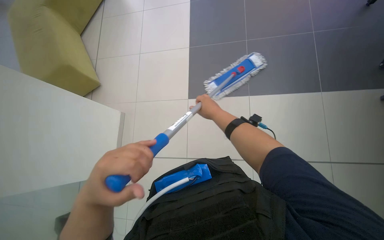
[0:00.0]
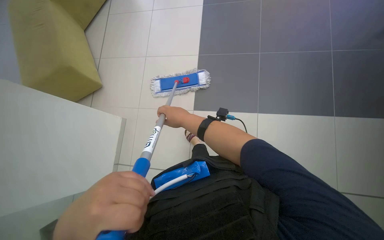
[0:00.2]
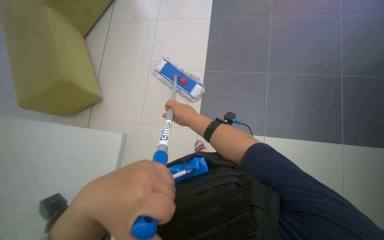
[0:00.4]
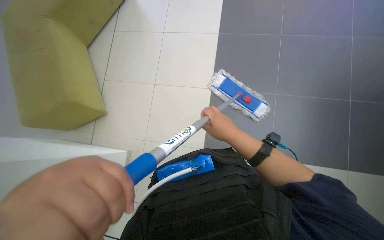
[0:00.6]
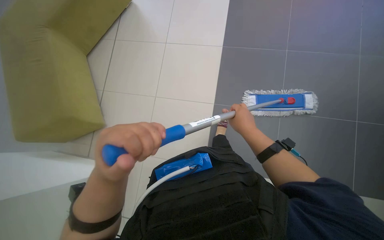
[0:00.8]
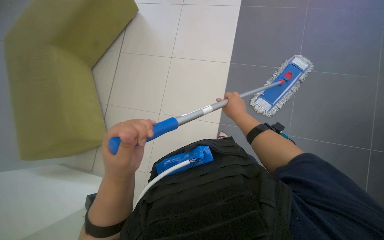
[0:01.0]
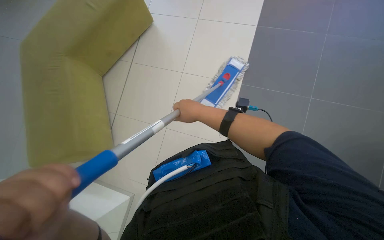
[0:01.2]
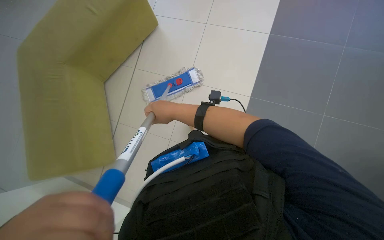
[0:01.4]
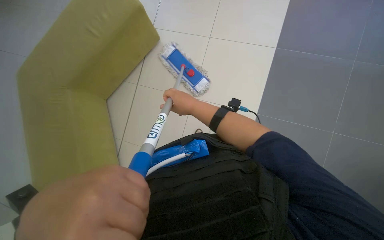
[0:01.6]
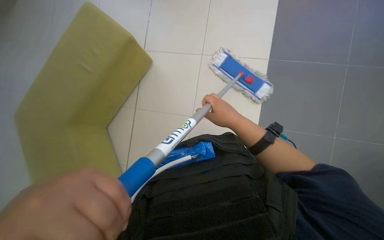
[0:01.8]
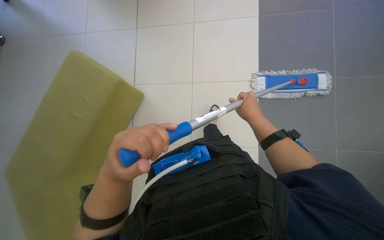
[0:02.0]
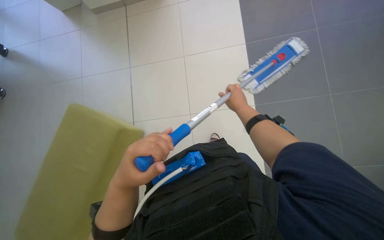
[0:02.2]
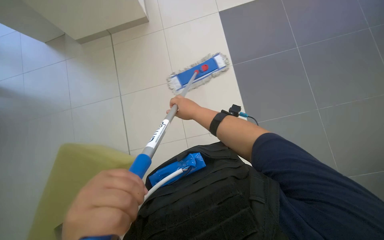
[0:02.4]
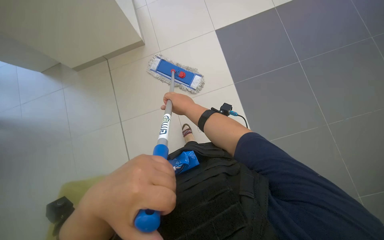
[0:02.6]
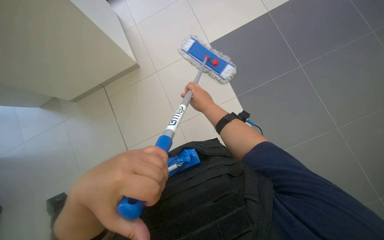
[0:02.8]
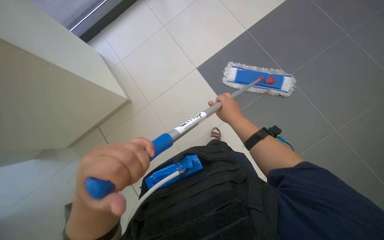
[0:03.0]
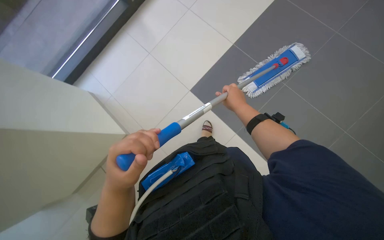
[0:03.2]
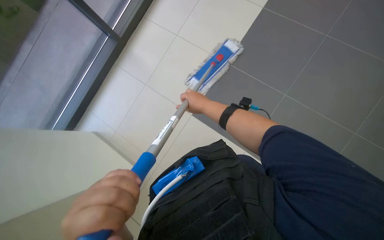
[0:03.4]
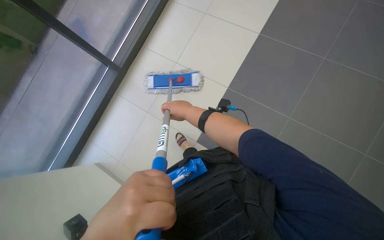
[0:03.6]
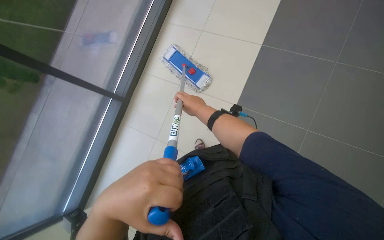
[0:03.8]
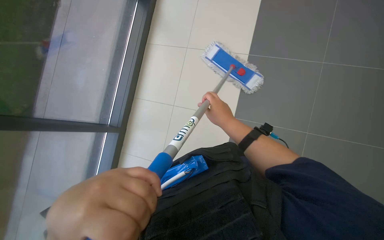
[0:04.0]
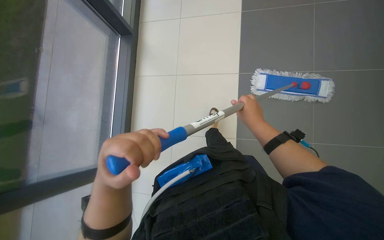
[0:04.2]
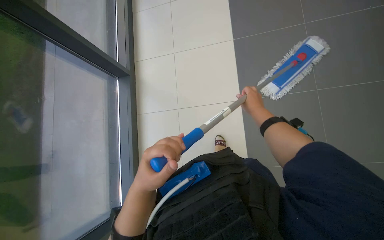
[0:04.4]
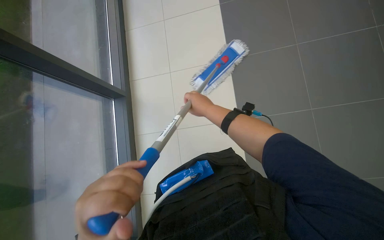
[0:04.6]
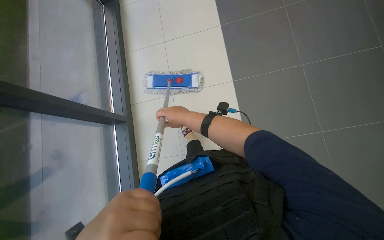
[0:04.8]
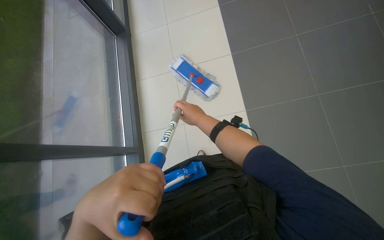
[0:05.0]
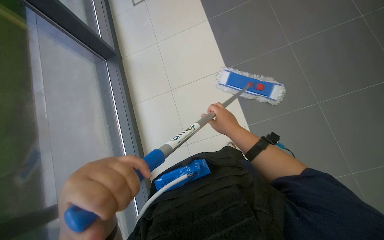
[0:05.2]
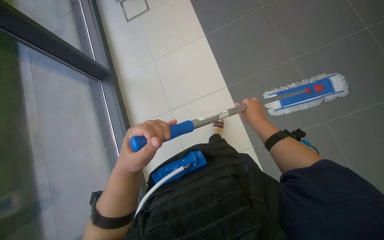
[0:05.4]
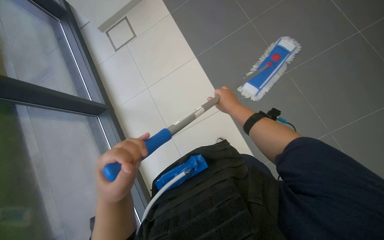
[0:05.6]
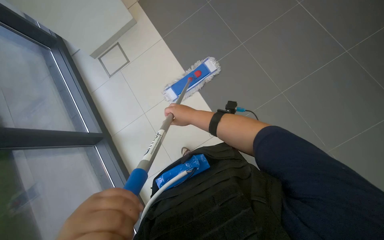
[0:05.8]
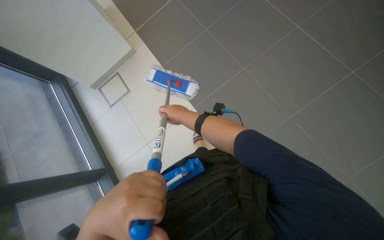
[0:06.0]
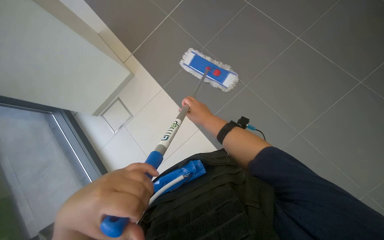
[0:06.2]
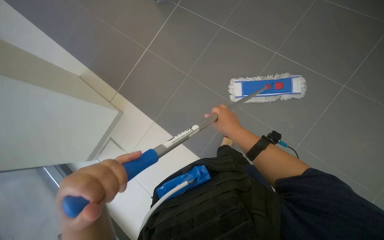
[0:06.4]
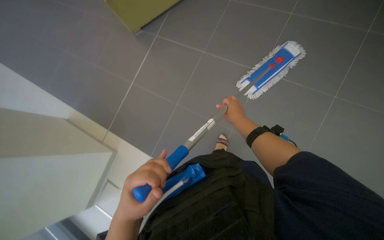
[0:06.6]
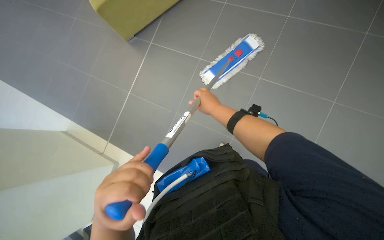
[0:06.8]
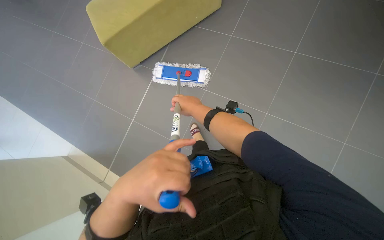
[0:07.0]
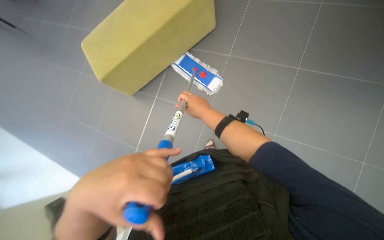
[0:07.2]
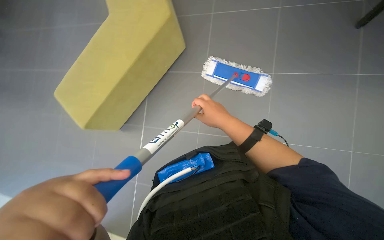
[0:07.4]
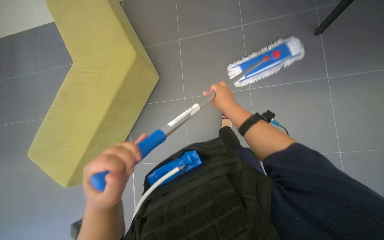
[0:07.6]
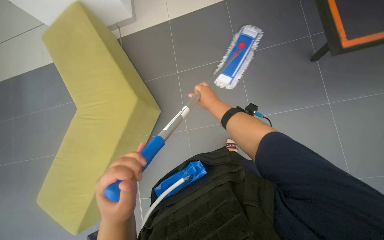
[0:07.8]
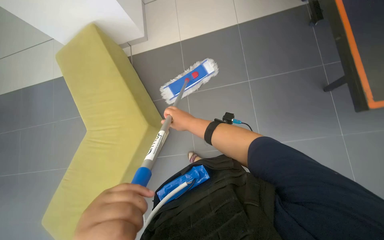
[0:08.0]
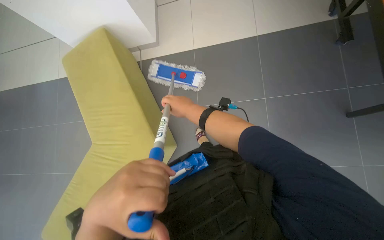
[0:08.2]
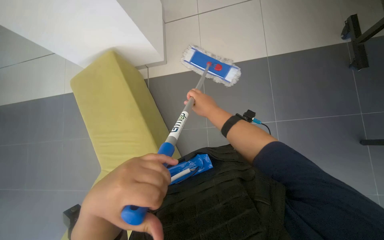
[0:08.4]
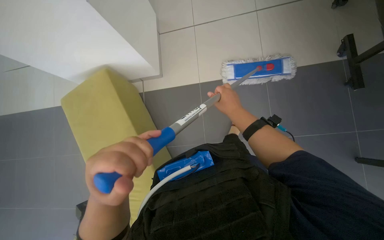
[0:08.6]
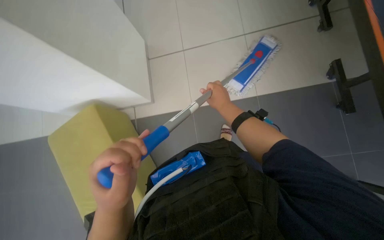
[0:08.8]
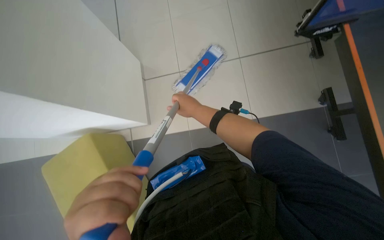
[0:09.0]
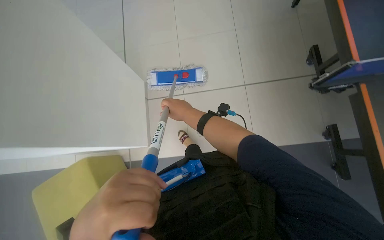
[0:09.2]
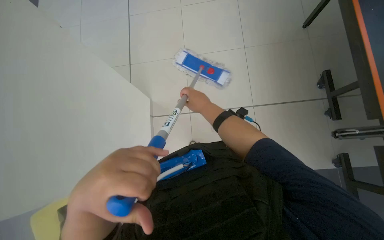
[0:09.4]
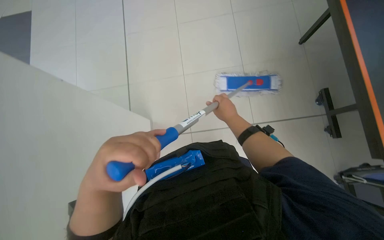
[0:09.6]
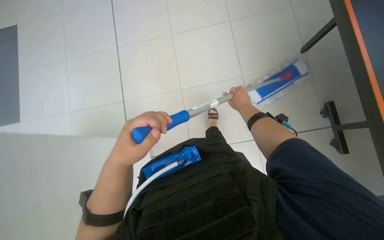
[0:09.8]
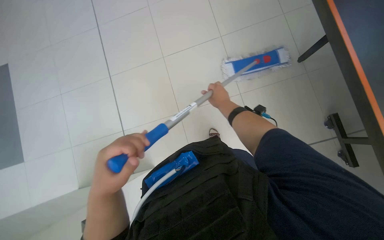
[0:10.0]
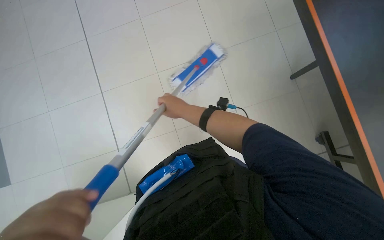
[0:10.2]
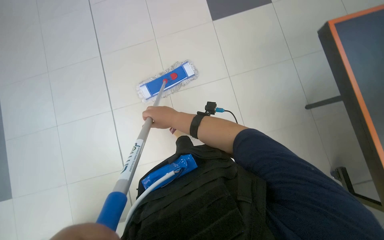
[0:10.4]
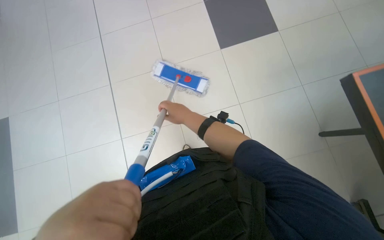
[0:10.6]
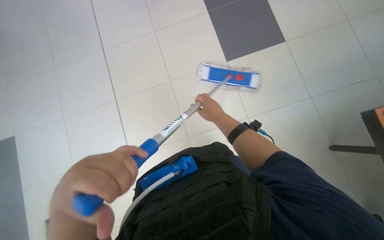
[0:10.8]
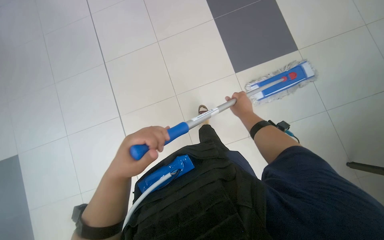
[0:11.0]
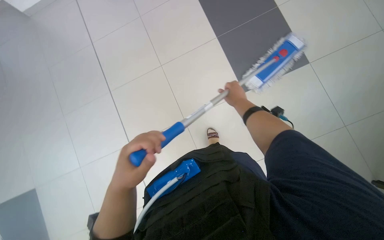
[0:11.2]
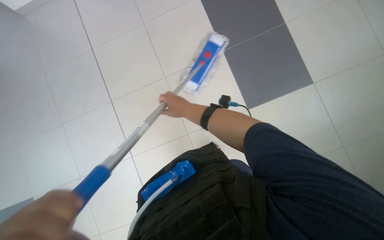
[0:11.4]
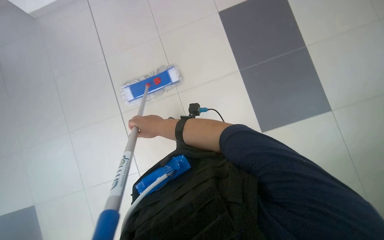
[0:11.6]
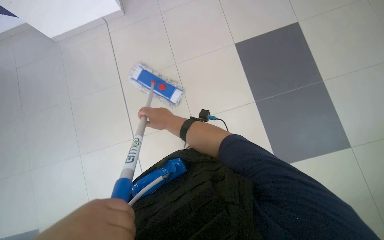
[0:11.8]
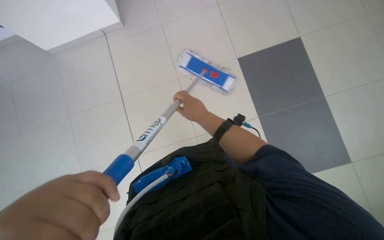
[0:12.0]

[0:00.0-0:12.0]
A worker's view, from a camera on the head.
Job: mopping floor.
The whole recording: Mopping floor. The worker mops the tiled floor with a flat mop.
0:01.6 to 0:03.0: The left hand heads farther from the camera, covering some 35 cm; the right hand goes left and right, some 20 cm each way, reversing 2 times.
0:04.4 to 0:06.0: The left hand heads to the left, covering roughly 10 cm; the right hand swings left and right, approximately 20 cm each way, with 2 reversals.
0:06.0 to 0:07.6: The view tilts some 10 degrees upward. The right hand goes left and right, about 15 cm each way, reversing 2 times; the left hand moves nearer and farther over about 15 cm, changing direction 2 times.
0:07.6 to 0:09.0: The head travels roughly 60 cm.
0:09.0 to 0:10.4: The right hand moves approximately 15 cm to the right and comes back.
0:10.4 to 0:12.0: The right hand moves left and right over roughly 30 cm, changing direction 2 times.

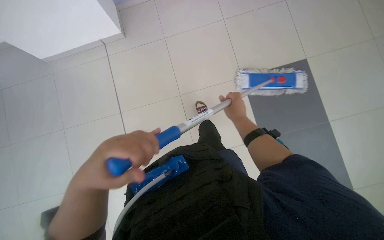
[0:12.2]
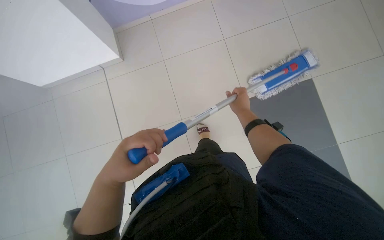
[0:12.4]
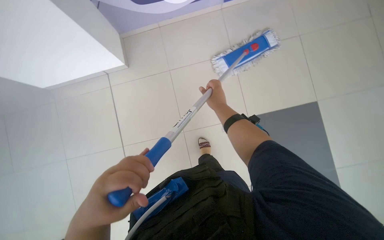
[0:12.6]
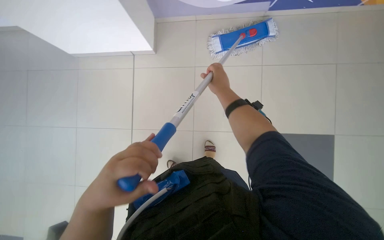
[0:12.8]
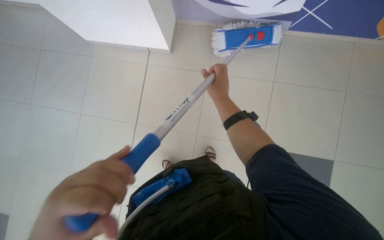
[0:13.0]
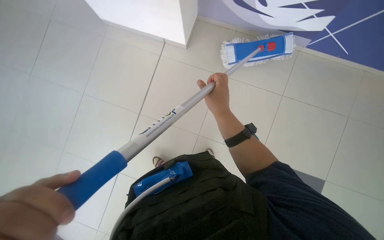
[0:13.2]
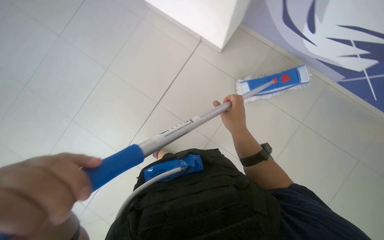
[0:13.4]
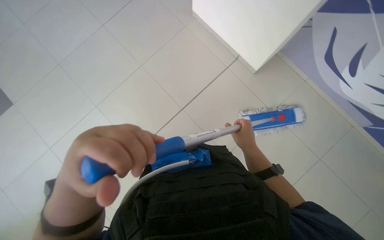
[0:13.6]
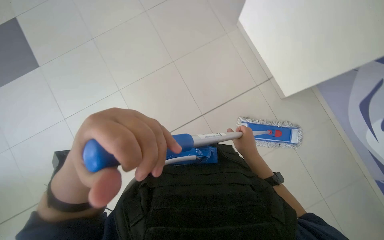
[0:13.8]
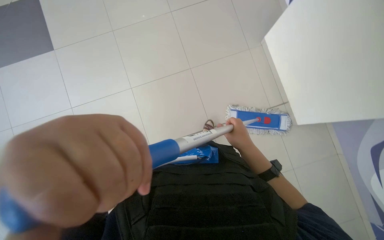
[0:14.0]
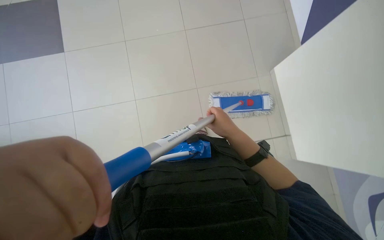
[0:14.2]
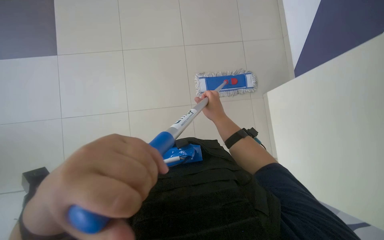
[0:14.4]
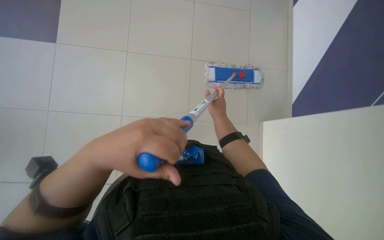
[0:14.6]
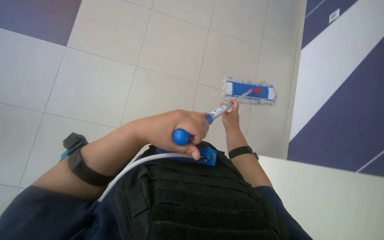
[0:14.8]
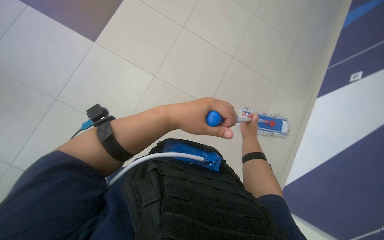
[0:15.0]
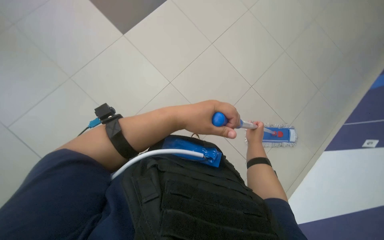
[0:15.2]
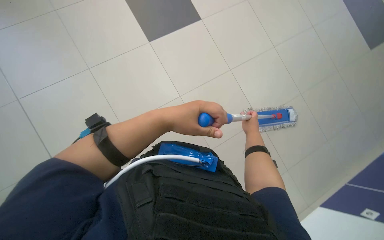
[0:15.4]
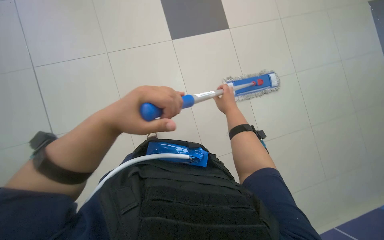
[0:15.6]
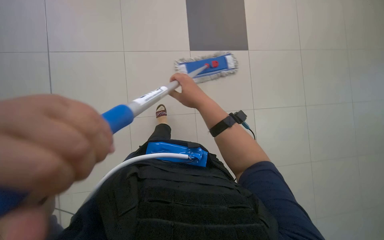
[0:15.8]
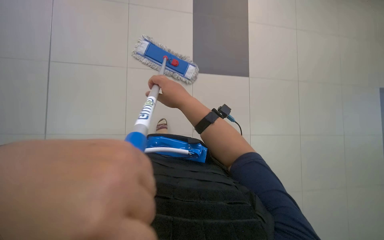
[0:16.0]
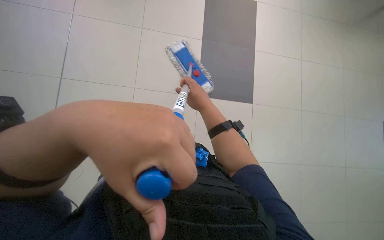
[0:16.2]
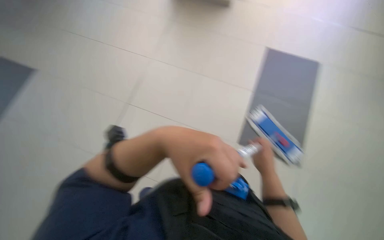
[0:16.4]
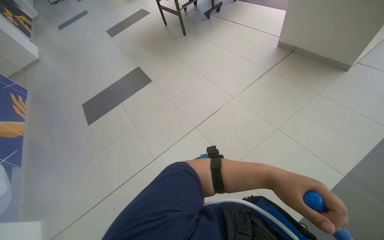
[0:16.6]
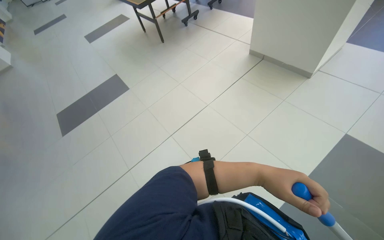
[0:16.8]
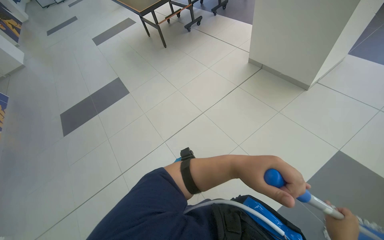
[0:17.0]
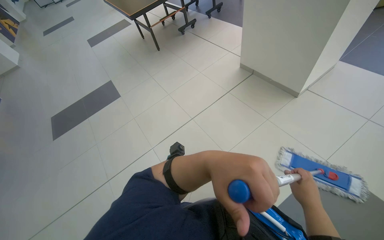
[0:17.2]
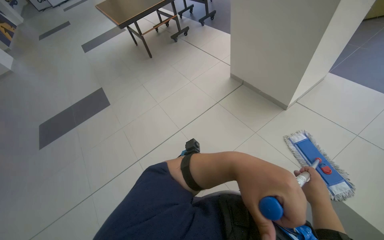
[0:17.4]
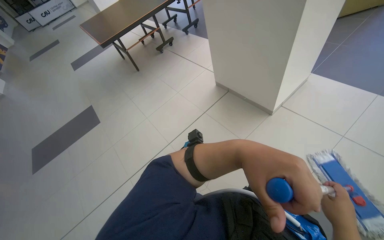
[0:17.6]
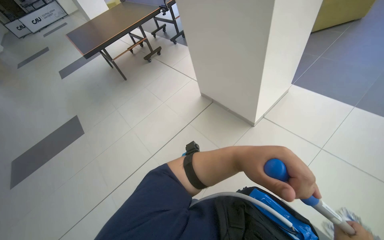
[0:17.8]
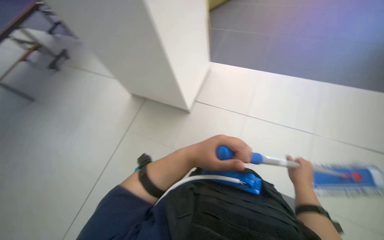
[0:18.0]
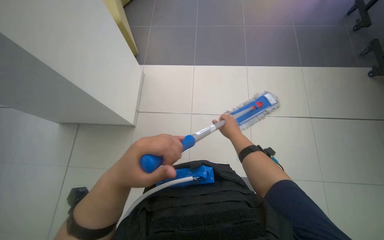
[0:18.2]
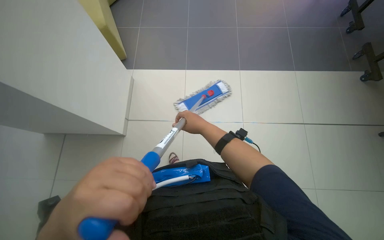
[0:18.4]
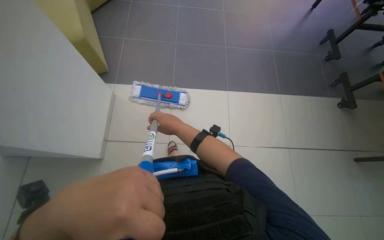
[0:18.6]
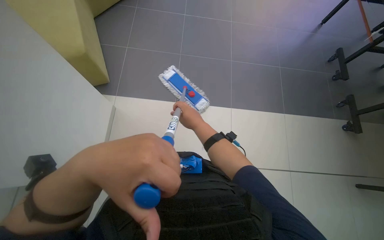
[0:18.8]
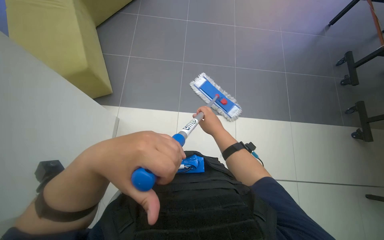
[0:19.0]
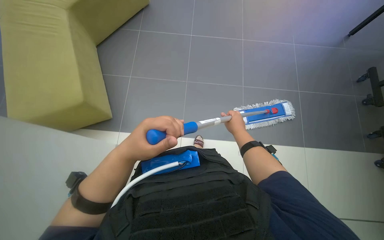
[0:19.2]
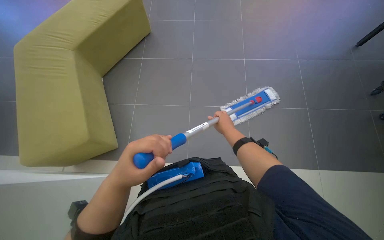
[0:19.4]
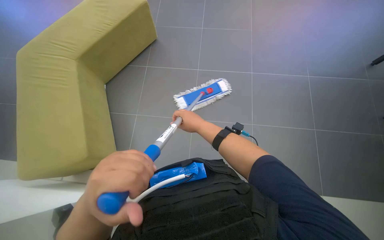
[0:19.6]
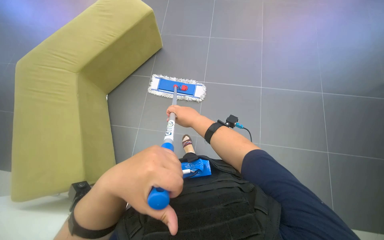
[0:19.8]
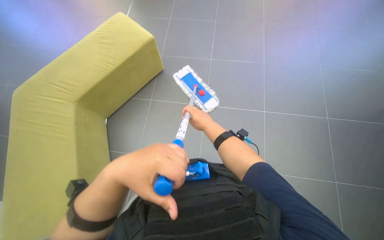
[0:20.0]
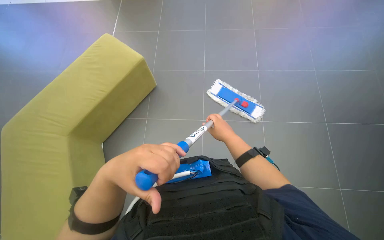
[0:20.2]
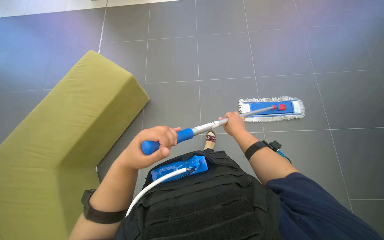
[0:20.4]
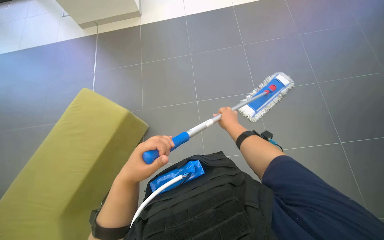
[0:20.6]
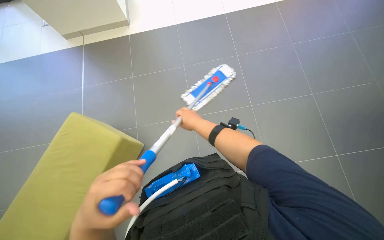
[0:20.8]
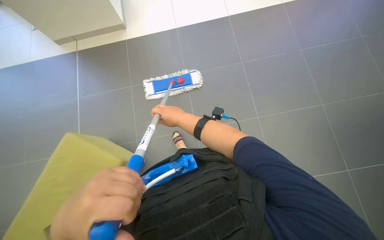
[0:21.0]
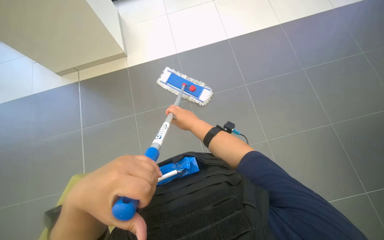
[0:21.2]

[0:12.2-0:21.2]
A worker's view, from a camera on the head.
Job: mopping floor.
The whole recording: Mopping floor. The worker mops the tiled floor with a flat mop.
0:12.2 to 0:13.8: The scene turns about 30 degrees clockwise in the picture.
0:13.8 to 0:15.2: The left hand is displaced farther from the camera, up the picture and to the right by some 15 cm.
0:15.2 to 0:16.6: The view swings about 25 degrees to the left.
0:16.6 to 0:18.2: The head travels roughly 1 m. The head turns to the right by some 40 degrees.
0:19.8 to 0:21.2: The right hand reaches roughly 15 cm to the right, then returns.
